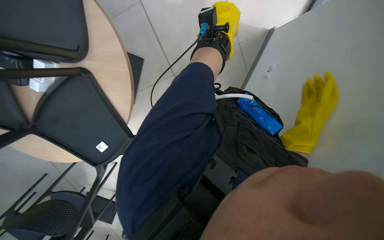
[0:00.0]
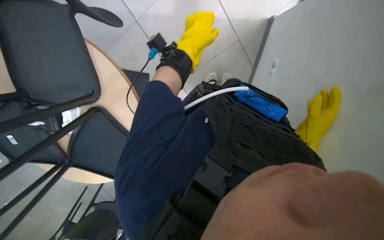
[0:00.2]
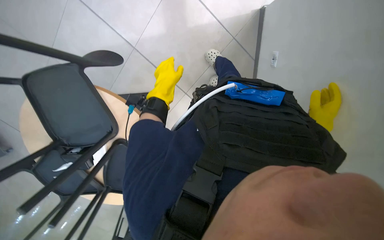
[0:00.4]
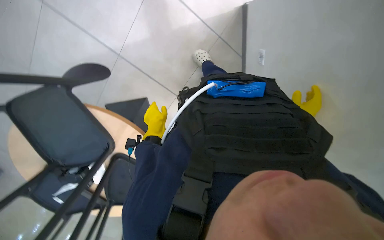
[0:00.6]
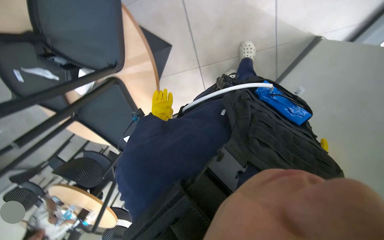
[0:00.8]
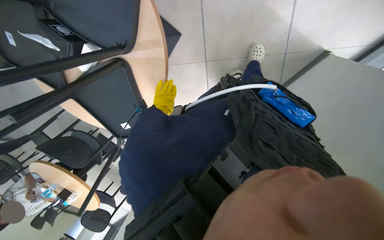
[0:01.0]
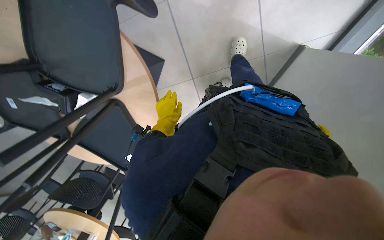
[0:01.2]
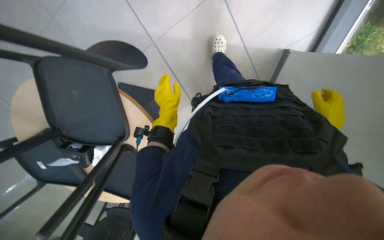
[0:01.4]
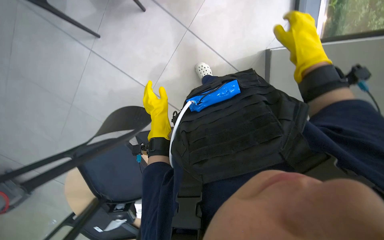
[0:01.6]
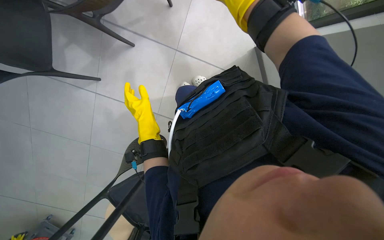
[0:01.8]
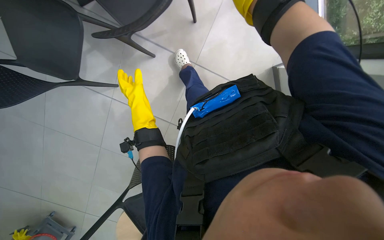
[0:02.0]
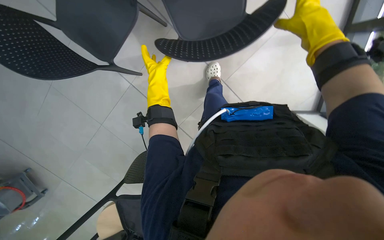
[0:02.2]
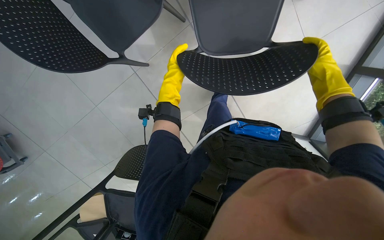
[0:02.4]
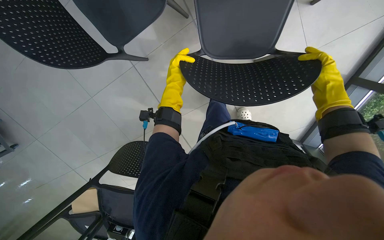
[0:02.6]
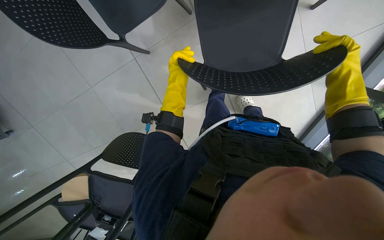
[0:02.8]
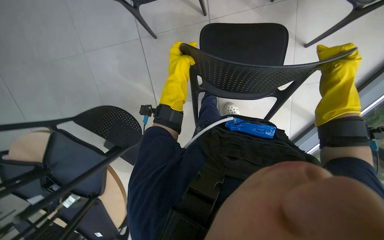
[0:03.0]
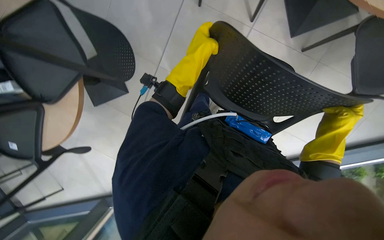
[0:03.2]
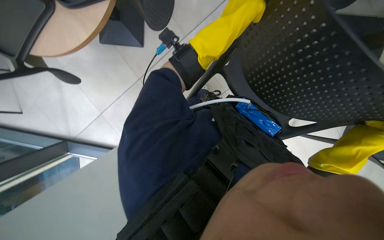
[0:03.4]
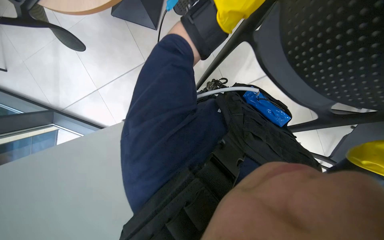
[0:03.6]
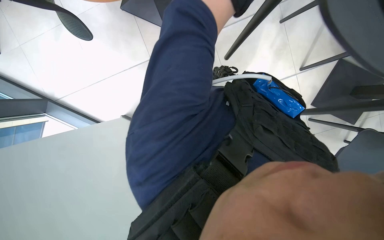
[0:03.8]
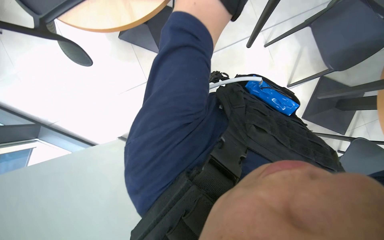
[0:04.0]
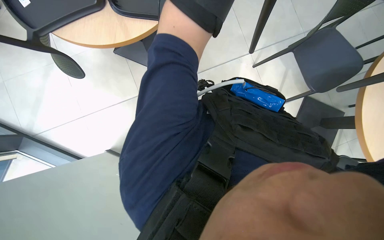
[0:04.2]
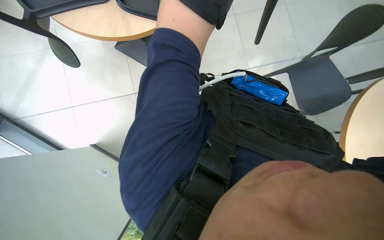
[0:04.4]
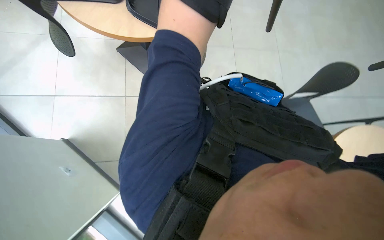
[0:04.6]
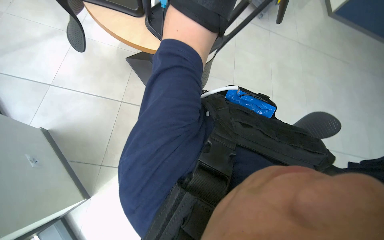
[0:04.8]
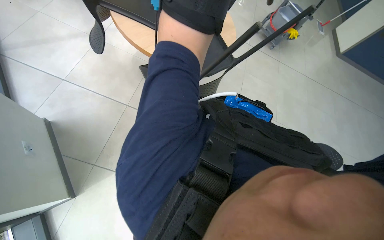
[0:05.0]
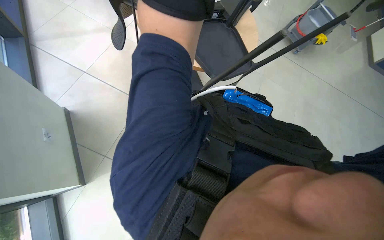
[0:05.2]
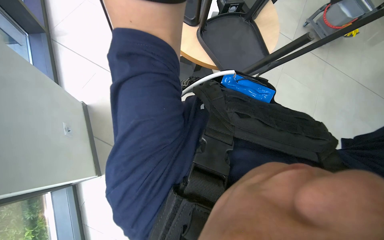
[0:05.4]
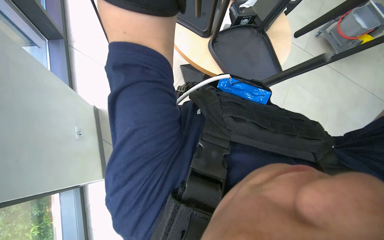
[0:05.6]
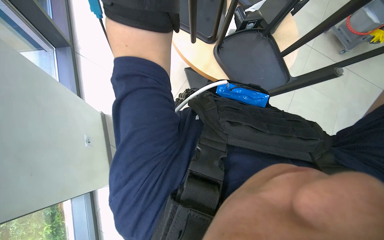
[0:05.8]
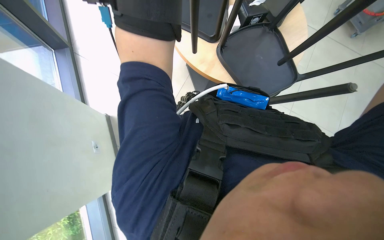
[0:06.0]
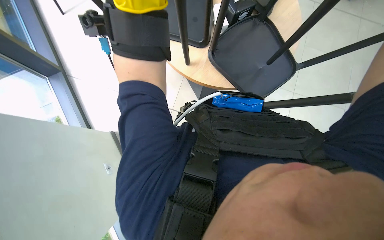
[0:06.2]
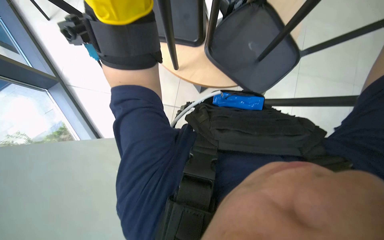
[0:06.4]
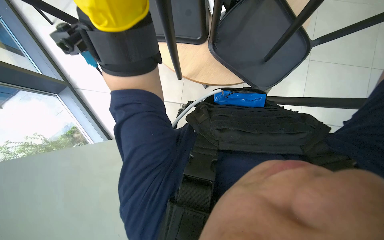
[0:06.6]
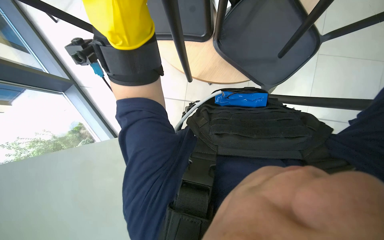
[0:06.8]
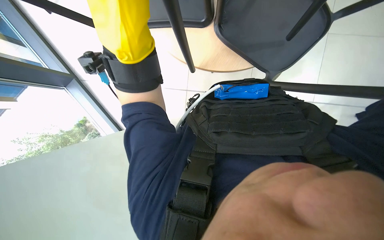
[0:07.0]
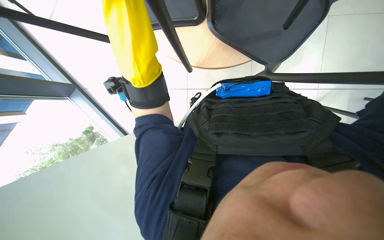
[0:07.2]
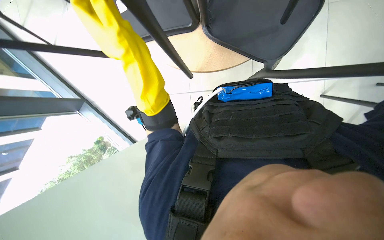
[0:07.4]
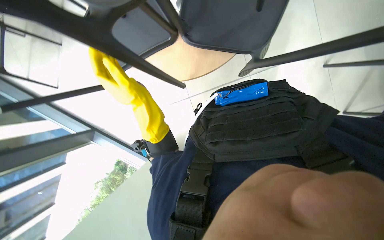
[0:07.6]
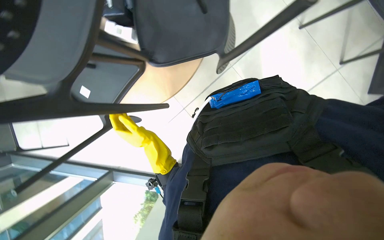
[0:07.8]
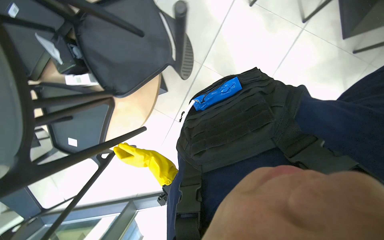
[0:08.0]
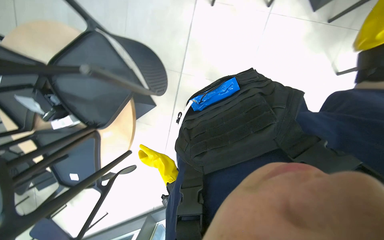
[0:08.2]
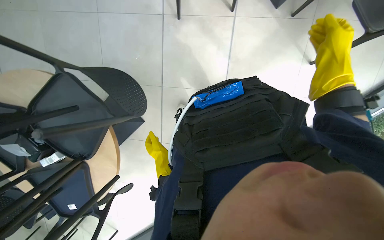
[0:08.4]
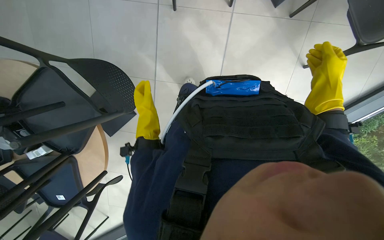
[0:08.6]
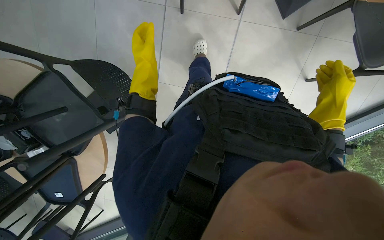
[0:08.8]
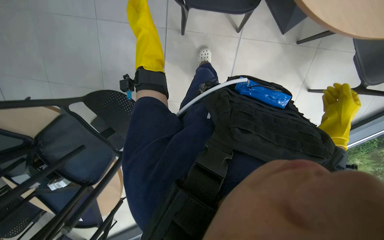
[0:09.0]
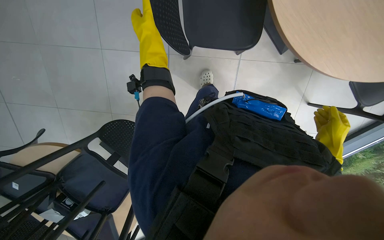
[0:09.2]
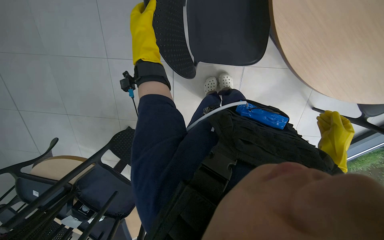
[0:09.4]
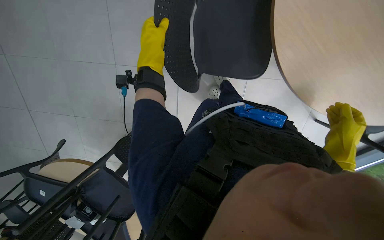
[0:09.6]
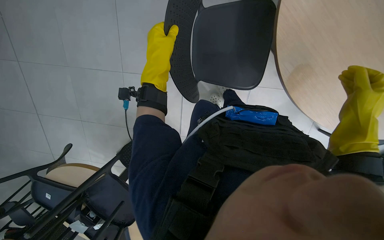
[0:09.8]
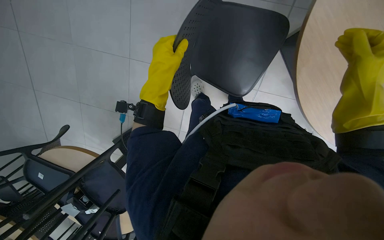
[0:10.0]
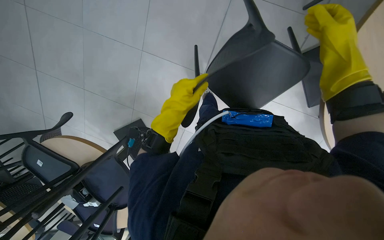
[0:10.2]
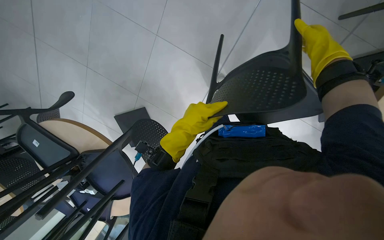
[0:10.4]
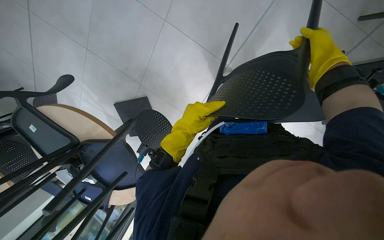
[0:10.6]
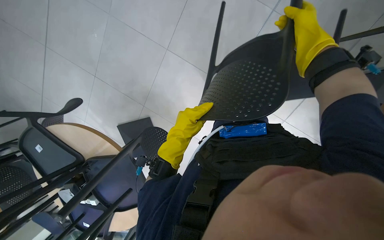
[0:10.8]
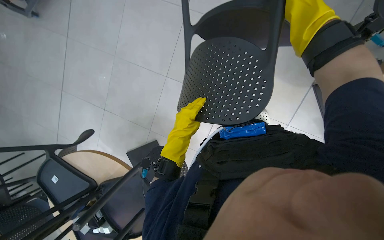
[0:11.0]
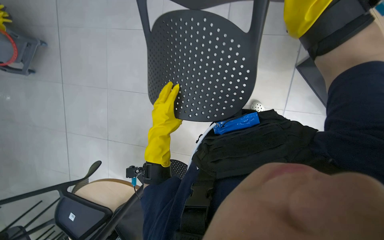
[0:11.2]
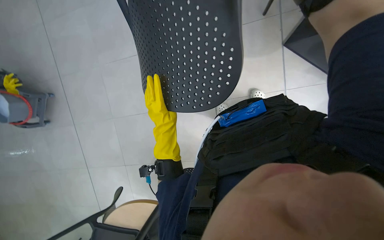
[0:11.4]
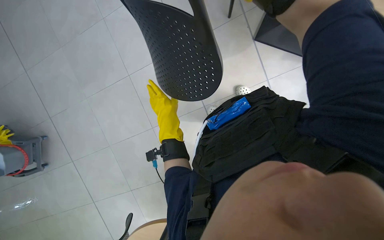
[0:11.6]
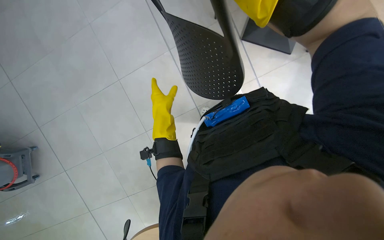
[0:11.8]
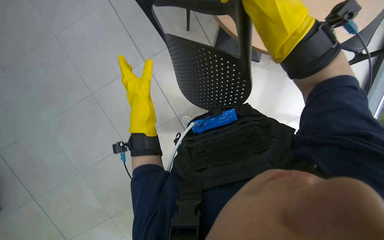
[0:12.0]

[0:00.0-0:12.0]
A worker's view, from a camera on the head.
Job: organizing items.
The whole recording: Lifting chairs onto tables. The worker lifts chairs and places them upside down on the tables.
0:01.6 to 0:03.0: The left hand is displaced up the picture by about 10 cm.
0:06.0 to 0:07.6: The view pans to the left by about 20 degrees. Everything in view rotates approximately 35 degrees counterclockwise.
0:09.0 to 0:10.4: The camera travels roughly 70 cm. The view tips downward by approximately 15 degrees.
0:10.4 to 0:12.0: The scene rotates counterclockwise by about 25 degrees. The left hand shifts approximately 15 cm up the picture.

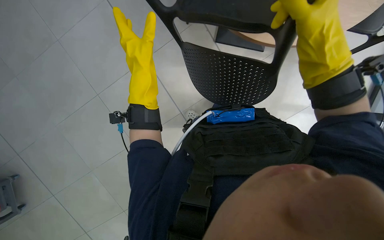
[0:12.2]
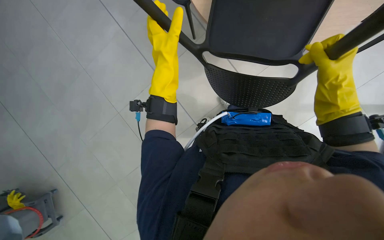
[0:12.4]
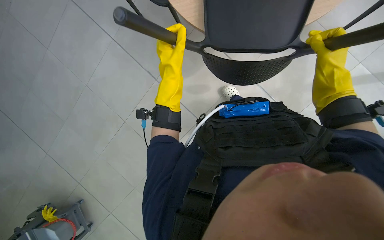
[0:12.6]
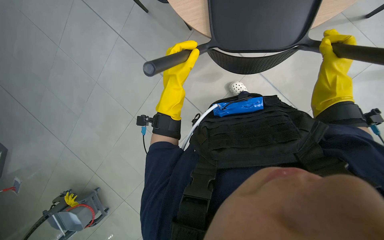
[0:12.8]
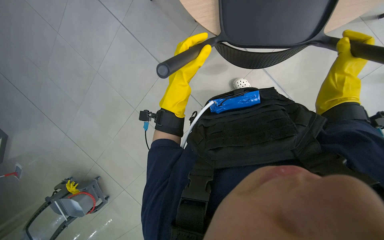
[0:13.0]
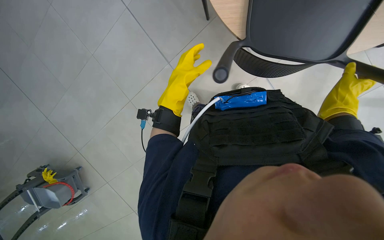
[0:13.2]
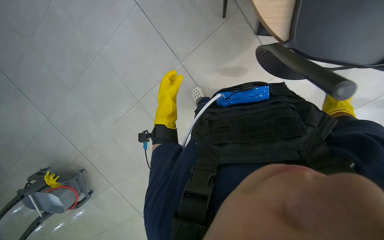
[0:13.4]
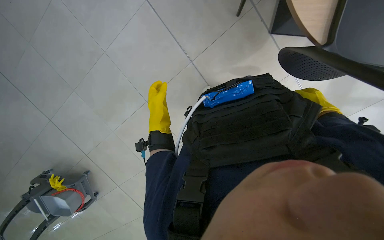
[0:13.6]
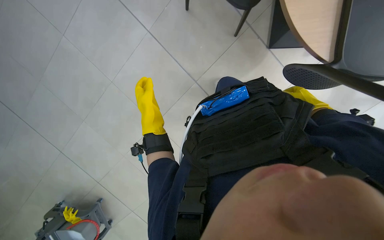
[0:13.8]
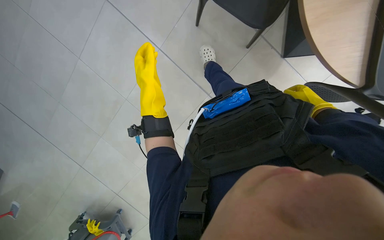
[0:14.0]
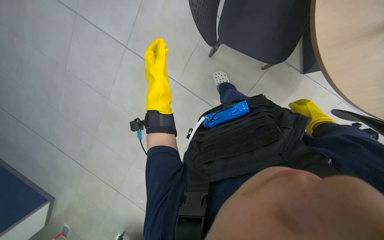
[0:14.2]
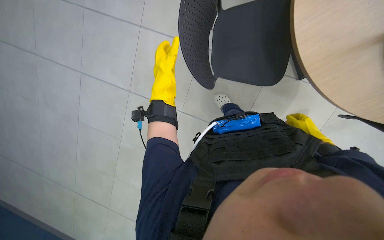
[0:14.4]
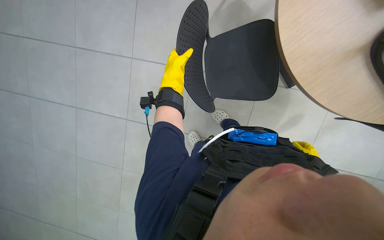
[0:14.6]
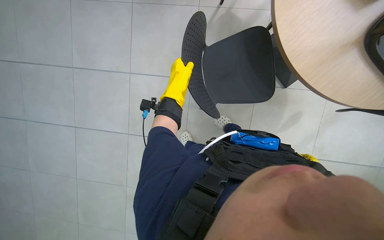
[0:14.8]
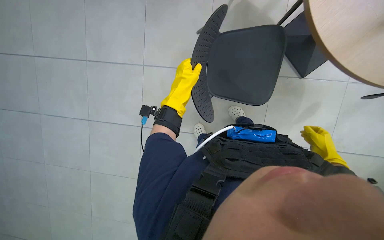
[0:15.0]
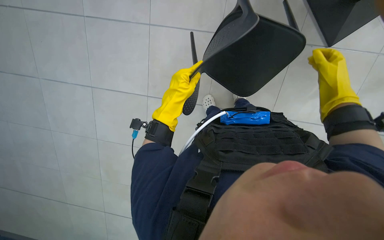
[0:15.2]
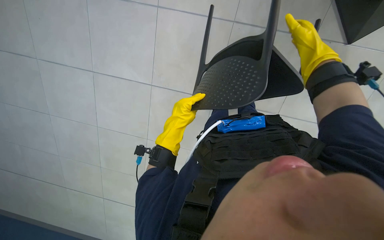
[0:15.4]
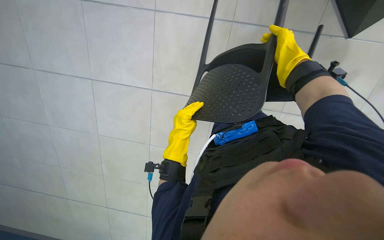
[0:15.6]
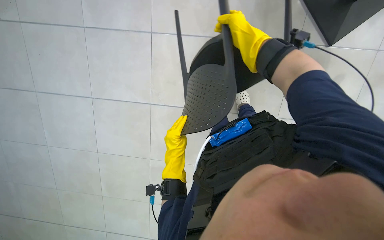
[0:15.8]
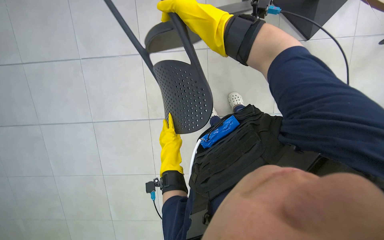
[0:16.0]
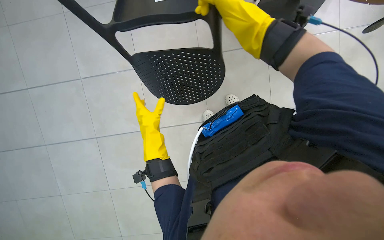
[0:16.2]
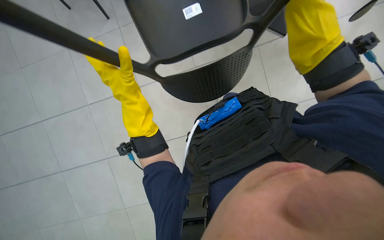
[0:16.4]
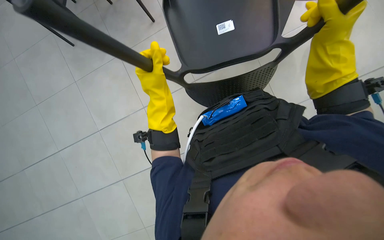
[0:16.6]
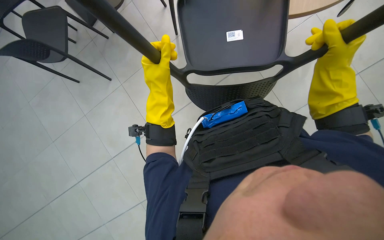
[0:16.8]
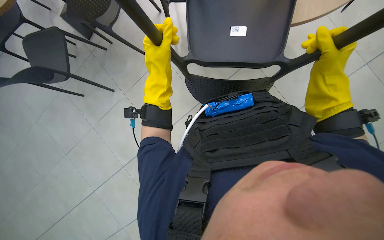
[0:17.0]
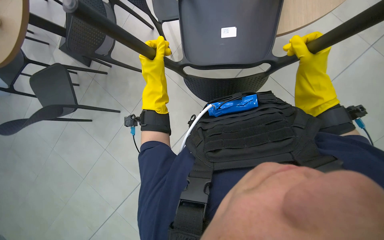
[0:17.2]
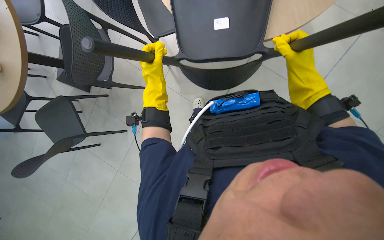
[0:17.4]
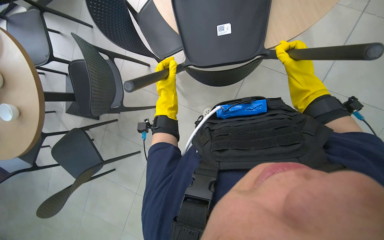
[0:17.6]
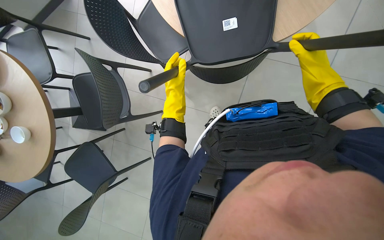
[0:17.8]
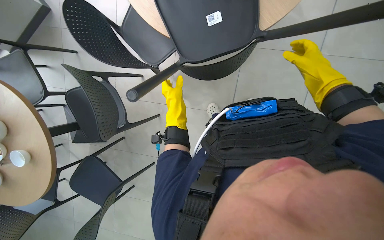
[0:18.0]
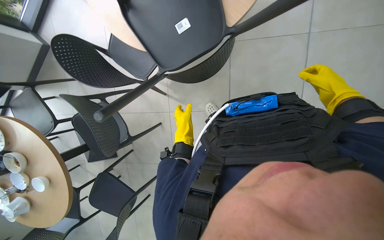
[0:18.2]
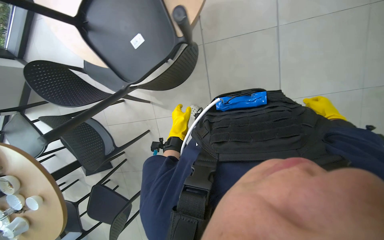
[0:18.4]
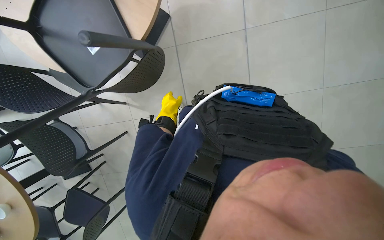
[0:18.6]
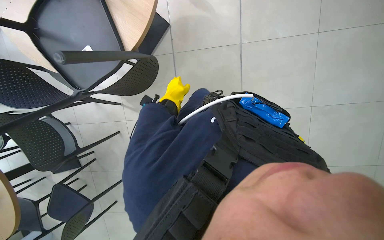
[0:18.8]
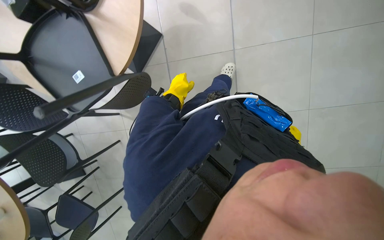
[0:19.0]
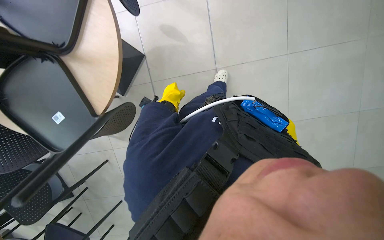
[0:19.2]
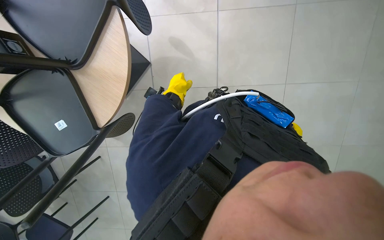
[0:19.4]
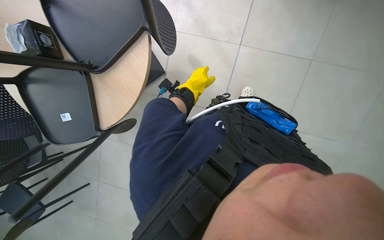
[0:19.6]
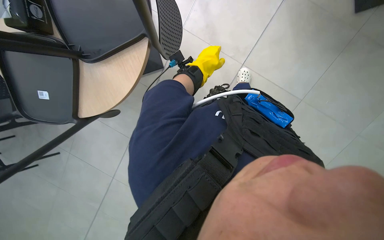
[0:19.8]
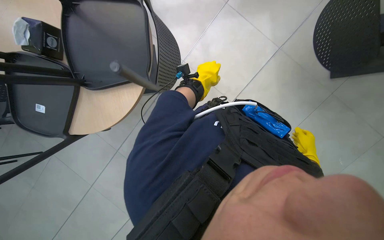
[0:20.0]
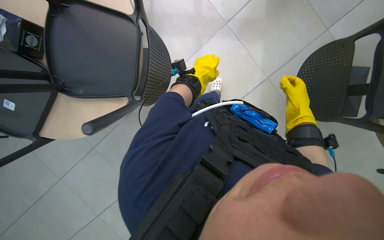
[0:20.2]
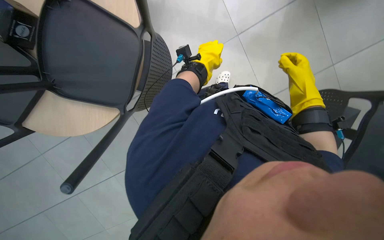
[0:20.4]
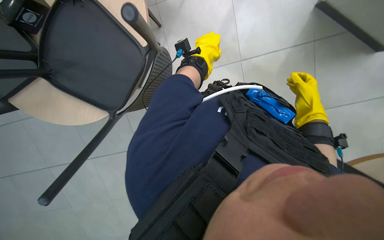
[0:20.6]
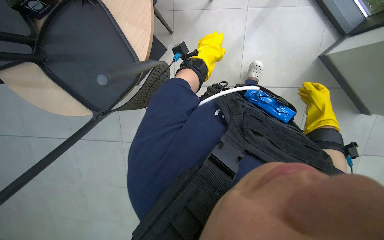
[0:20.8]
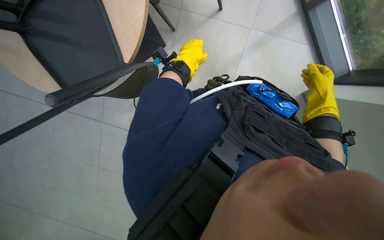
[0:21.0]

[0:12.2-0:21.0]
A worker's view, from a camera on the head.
Job: organizing items.
The whole recording: Lifting chairs onto tables. The worker lifts chairs and places them upside down on the tables.
0:12.2 to 0:13.6: The right hand travels farther from the camera and to the right by approximately 30 cm. The left hand moves farther from the camera, some 20 cm.
0:13.6 to 0:15.2: The camera sweeps to the left, by about 20 degrees. The wearer looks approximately 20 degrees further upward. The right hand heads to the left, covering approximately 20 cm, and goes down the picture and returns, roughly 5 cm each way, while the left hand heads nearer to the camera, covering roughly 15 cm.
0:15.2 to 0:16.6: The hands both shift nearer to the camera by some 10 cm. The right hand goes to the left and returns, about 30 cm each way. The left hand reaches about 15 cm down the picture, then returns.
0:16.6 to 0:18.0: The view tilts about 20 degrees upward.
0:18.0 to 0:19.6: The camera is carried roughly 50 cm.
0:19.6 to 0:21.0: The camera pitches upward, by about 15 degrees. The left hand moves nearer to the camera, approximately 20 cm.
